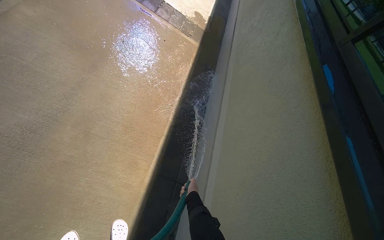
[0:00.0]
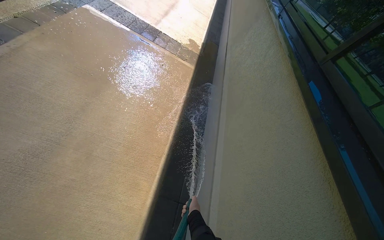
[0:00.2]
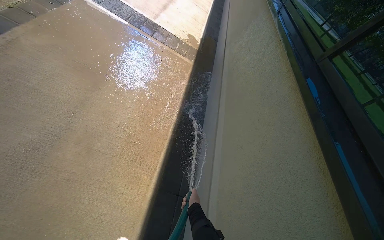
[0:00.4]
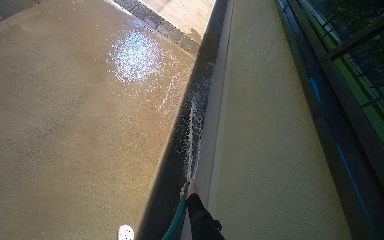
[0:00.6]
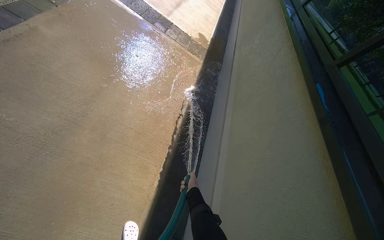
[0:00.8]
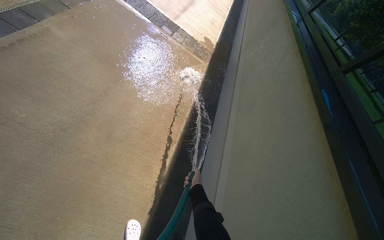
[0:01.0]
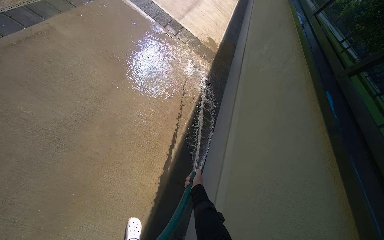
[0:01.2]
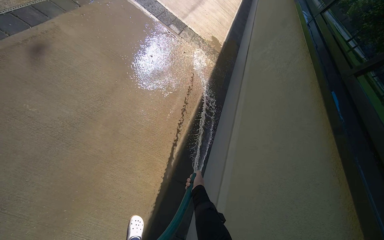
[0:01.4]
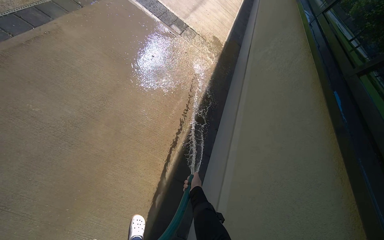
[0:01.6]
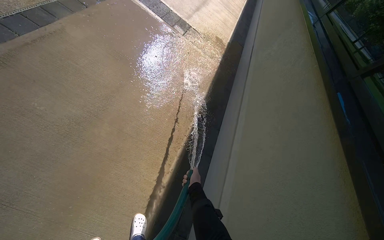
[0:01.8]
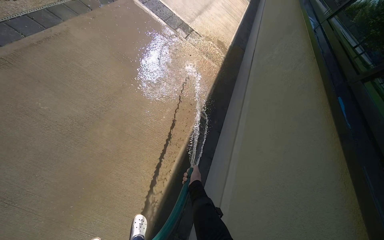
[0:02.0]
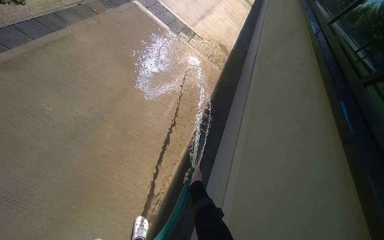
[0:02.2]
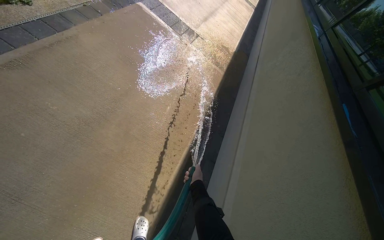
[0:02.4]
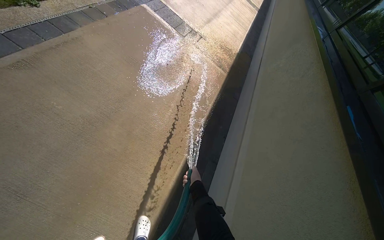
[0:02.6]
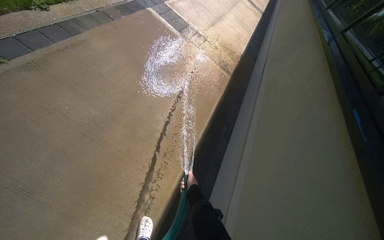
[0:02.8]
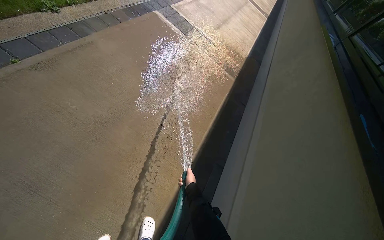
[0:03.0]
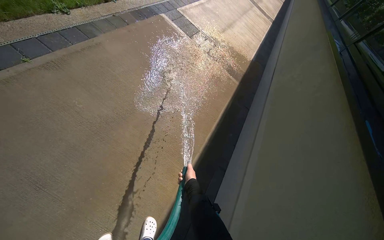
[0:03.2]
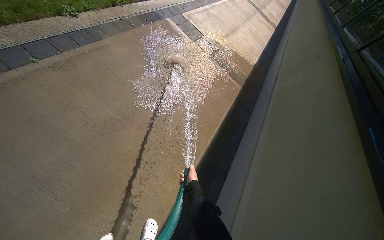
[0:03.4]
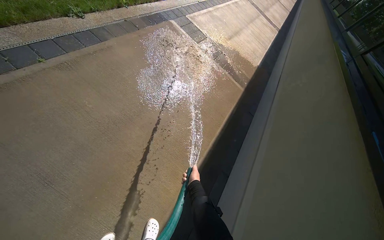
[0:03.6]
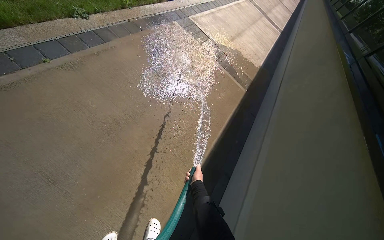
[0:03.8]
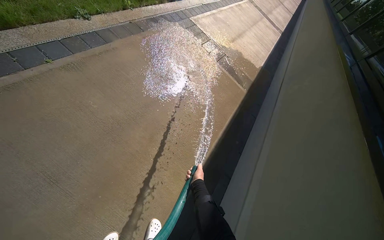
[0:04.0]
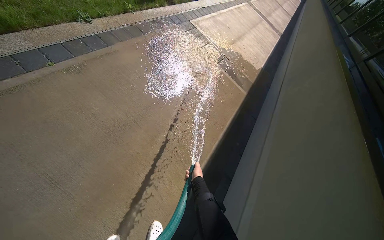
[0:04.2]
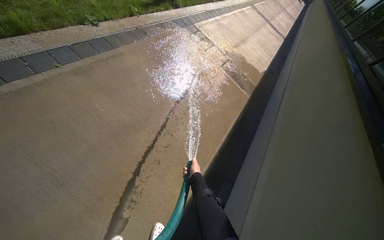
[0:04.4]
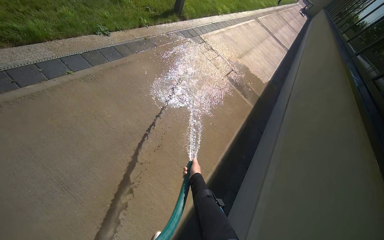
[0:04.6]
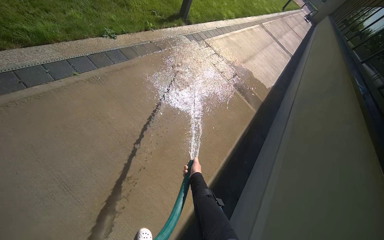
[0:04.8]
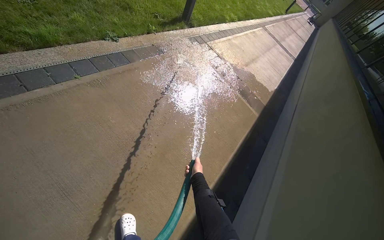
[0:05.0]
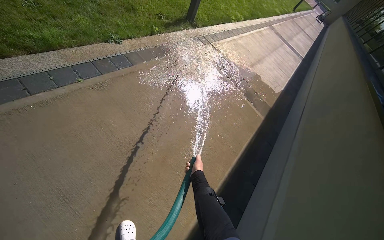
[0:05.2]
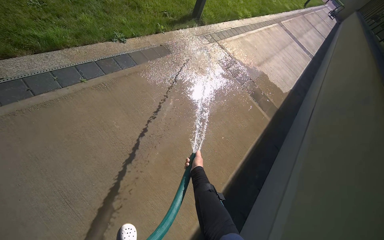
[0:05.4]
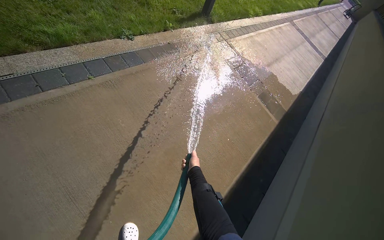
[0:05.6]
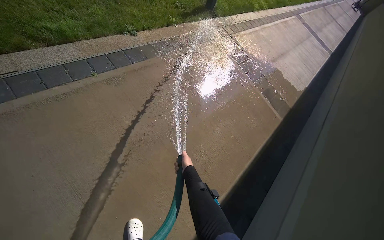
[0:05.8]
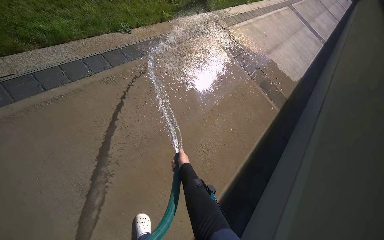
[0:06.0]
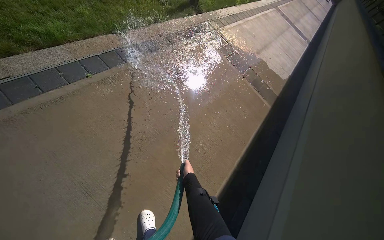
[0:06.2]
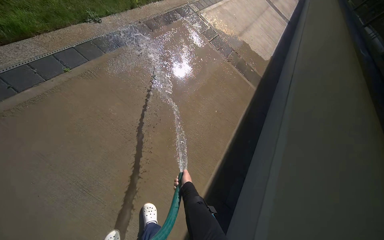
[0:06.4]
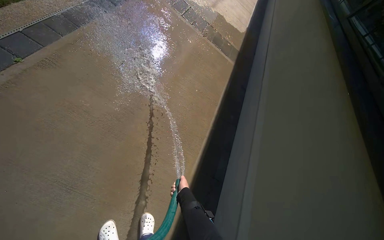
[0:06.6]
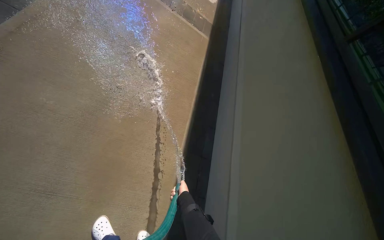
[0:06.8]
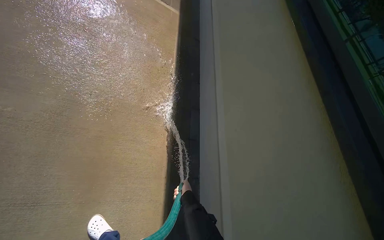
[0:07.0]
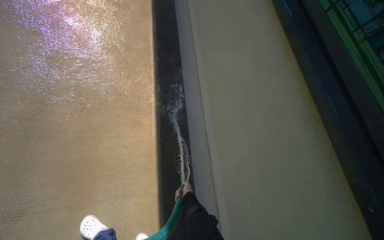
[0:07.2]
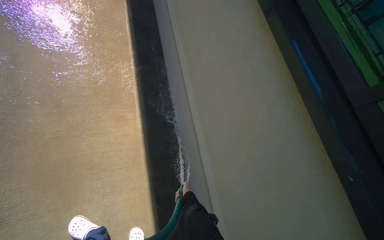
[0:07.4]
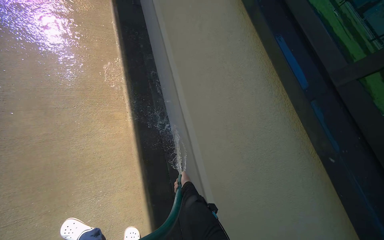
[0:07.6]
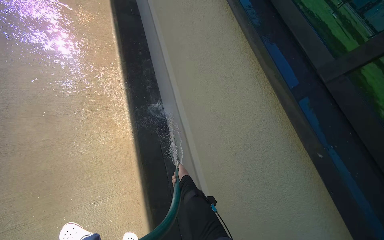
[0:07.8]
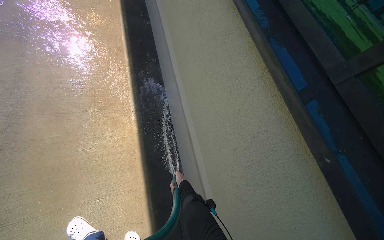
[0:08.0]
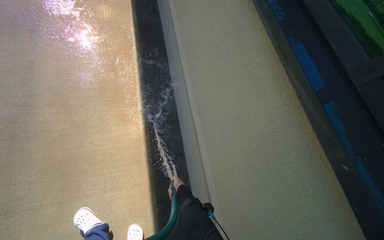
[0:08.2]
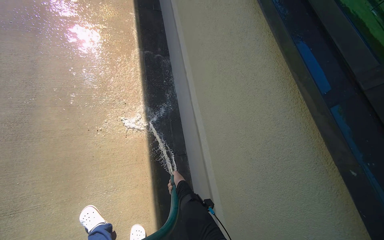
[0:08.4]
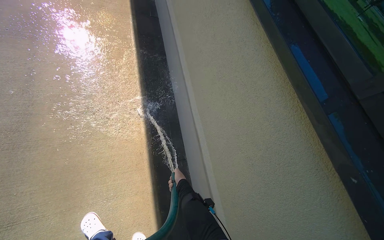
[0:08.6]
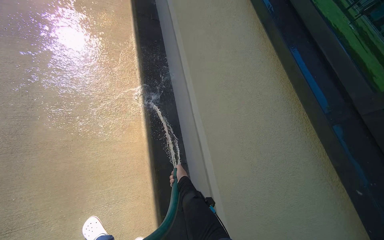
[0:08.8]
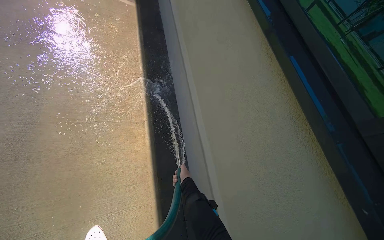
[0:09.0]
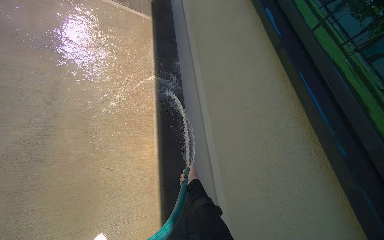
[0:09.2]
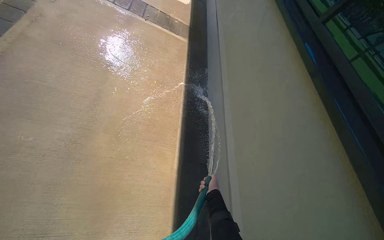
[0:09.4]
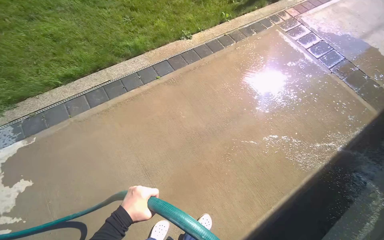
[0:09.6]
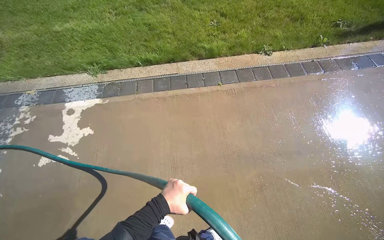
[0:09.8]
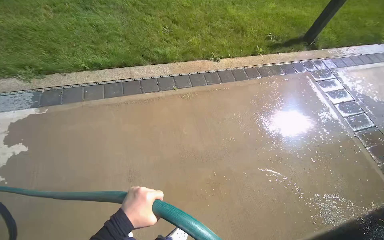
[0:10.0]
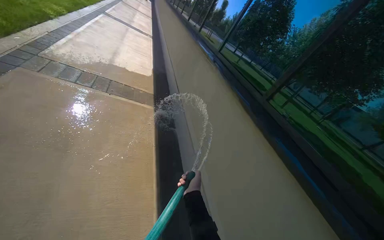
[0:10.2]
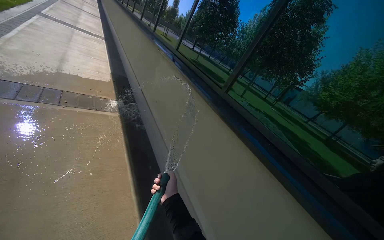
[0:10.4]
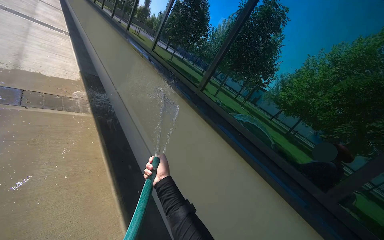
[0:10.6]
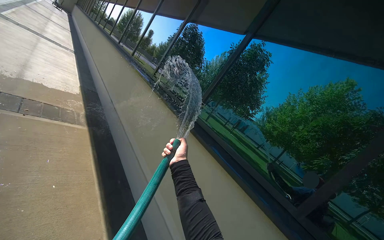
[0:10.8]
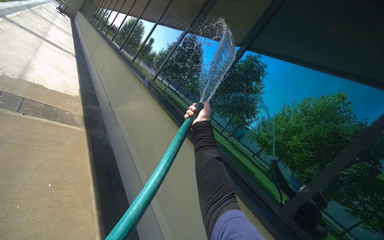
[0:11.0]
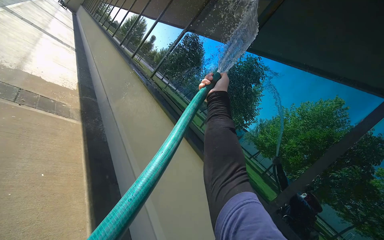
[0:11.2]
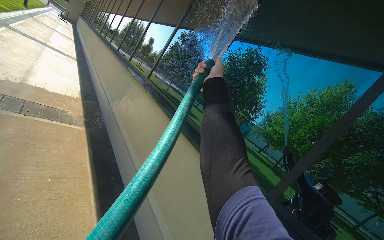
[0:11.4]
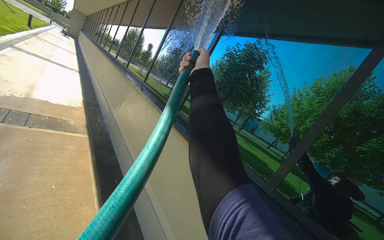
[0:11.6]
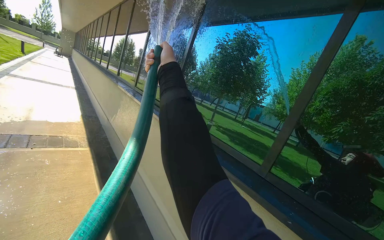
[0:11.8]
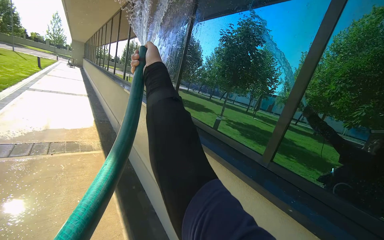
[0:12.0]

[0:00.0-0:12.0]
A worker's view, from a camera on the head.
Job: sweeping floor.
The whole recording: Rinsing Windows and Concrete Ground. The worker rinses the windows and the concrete ground next to the building with a water hose.
0:06.0 to 0:07.6: The camera travels roughly 50 cm. The wearer's head swings roughly 55 degrees to the right. The wearer looks roughly 30 degrees further downward.
0:10.4 to 0:12.0: The camera travels about 60 cm.

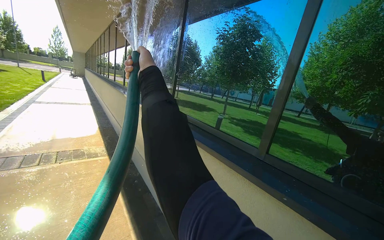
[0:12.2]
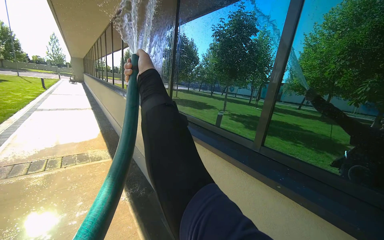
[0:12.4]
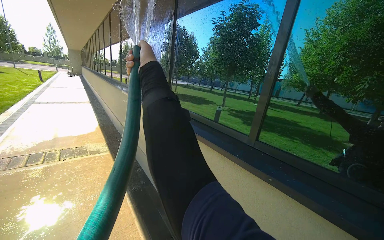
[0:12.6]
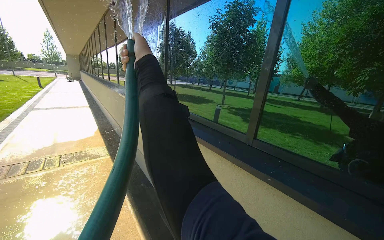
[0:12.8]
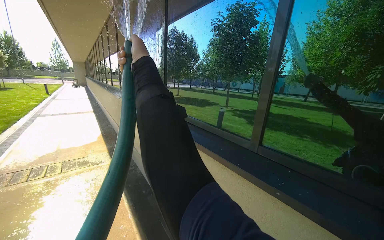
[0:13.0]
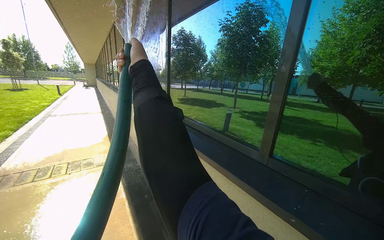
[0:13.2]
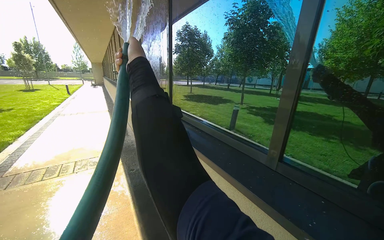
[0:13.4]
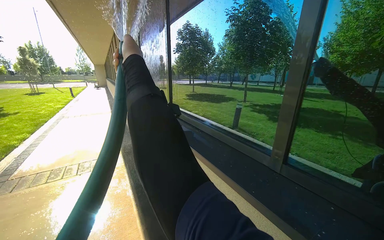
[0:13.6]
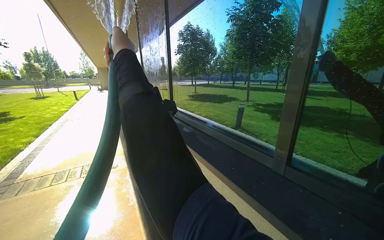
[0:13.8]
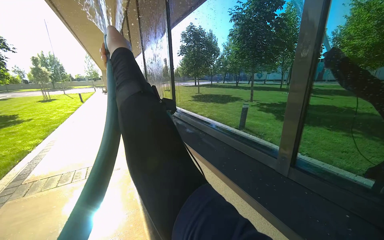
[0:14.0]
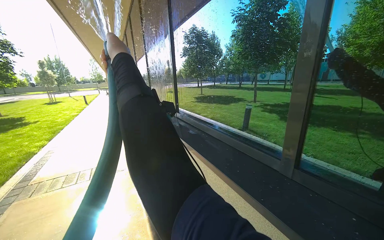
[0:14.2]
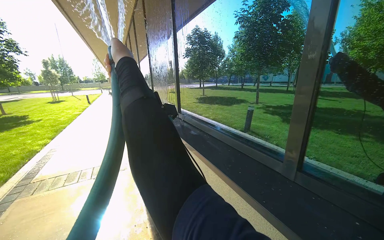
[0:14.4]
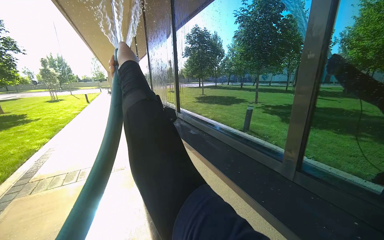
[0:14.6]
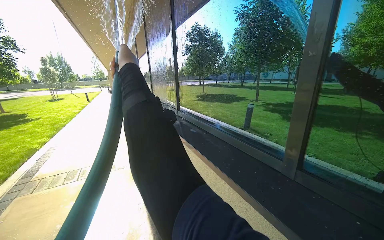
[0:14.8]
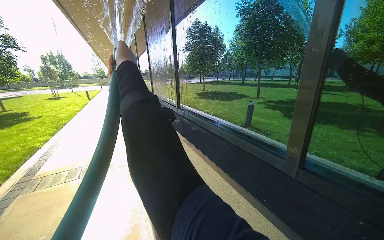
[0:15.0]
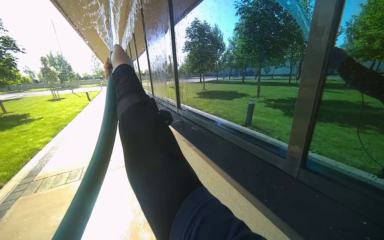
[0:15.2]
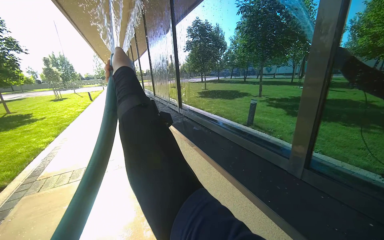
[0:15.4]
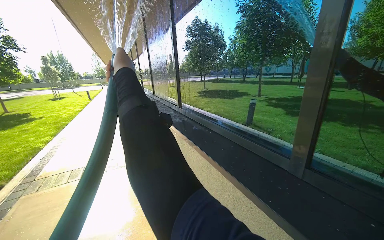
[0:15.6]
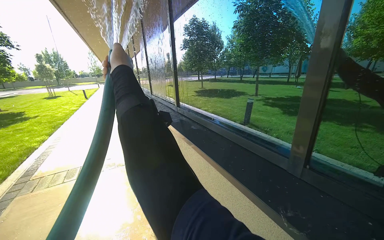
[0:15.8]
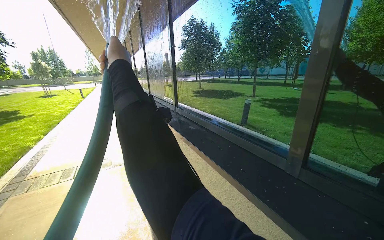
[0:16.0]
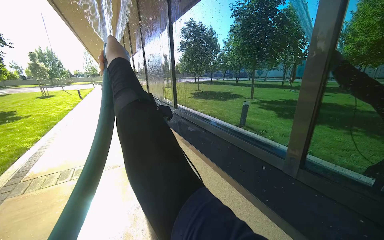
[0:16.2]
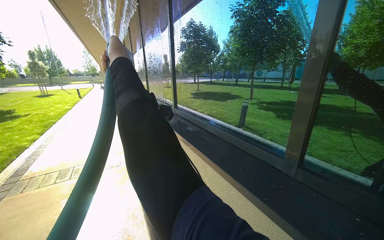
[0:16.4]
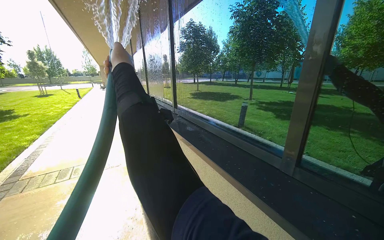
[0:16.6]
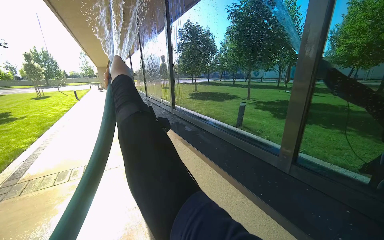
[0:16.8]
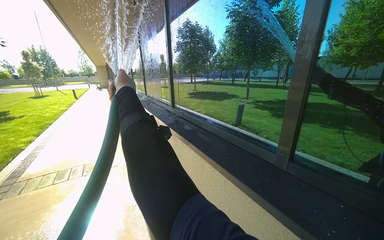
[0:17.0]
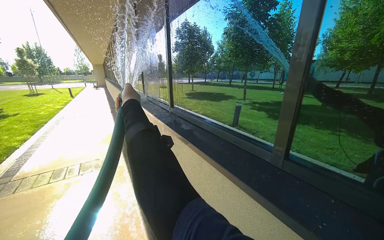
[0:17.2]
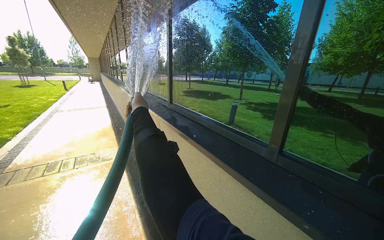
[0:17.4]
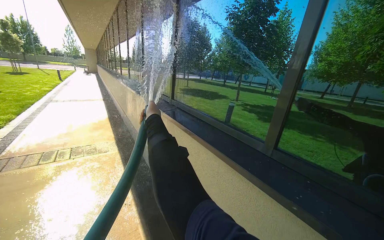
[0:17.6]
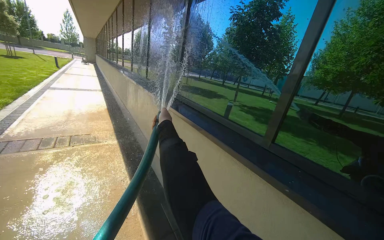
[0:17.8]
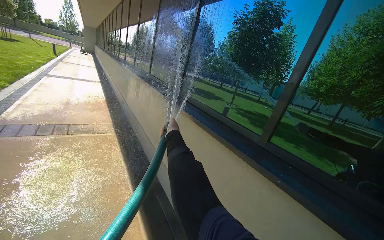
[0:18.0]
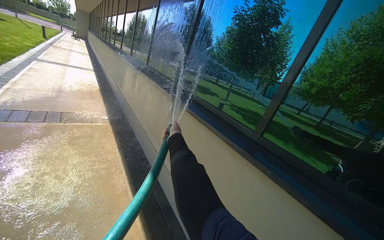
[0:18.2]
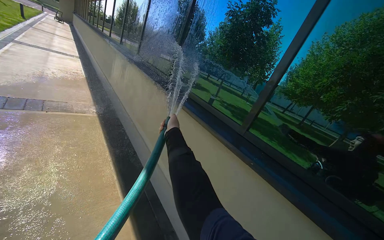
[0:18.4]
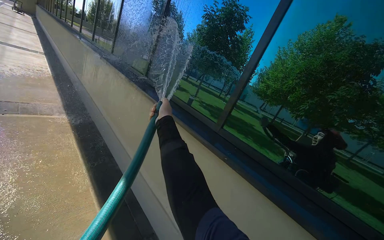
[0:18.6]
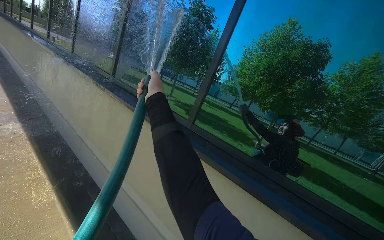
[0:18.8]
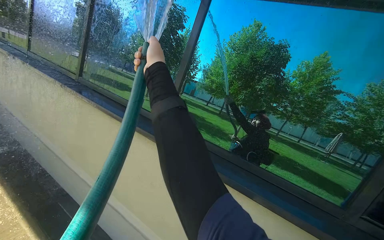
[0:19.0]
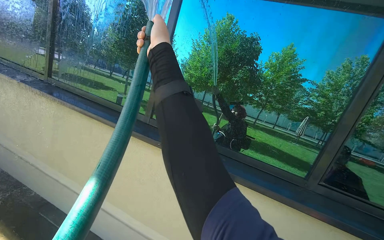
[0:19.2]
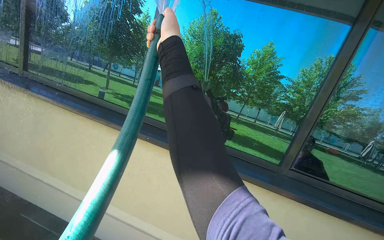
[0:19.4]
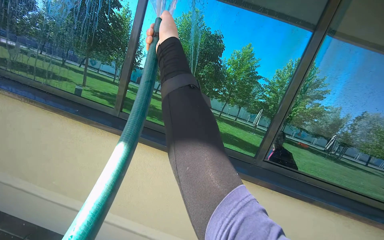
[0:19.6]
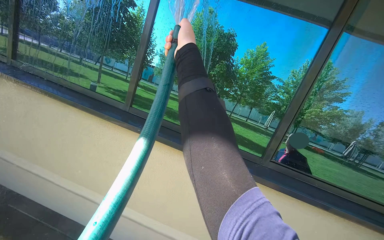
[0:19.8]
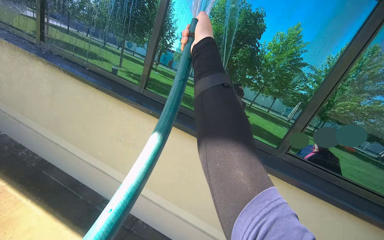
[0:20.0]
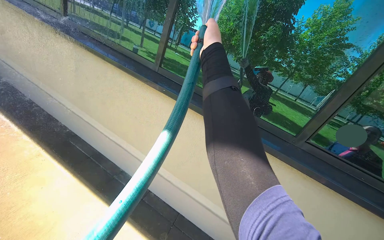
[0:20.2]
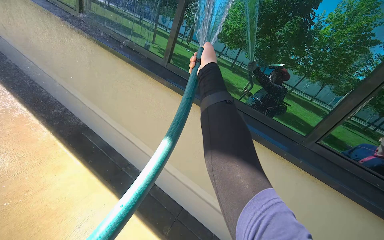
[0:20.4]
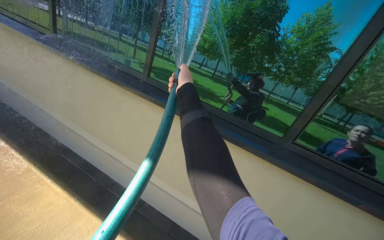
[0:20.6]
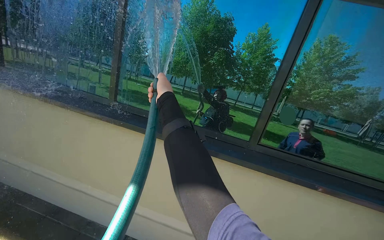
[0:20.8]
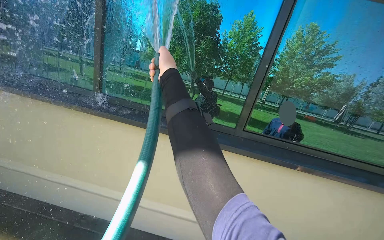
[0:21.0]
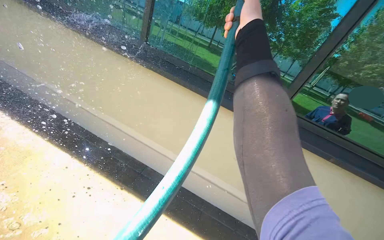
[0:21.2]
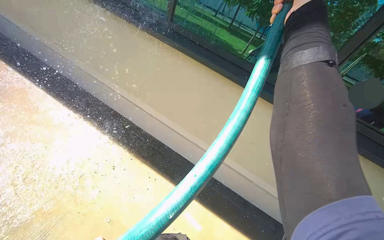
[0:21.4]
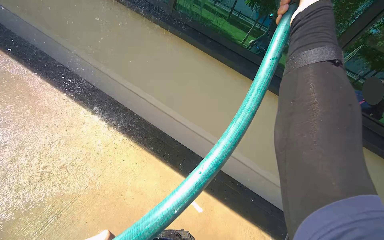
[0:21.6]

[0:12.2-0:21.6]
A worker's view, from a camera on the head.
Job: sweeping floor.
The whole recording: Rinsing Windows and Concrete Ground. The worker rinses the windows and the concrete ground next to the building with a water hose.
0:17.0 to 0:18.4: The wearer moves roughly 50 cm. The view swings approximately 15 degrees to the right.
0:18.4 to 0:20.0: The wearer looks roughly 35 degrees further to the right.
0:20.0 to 0:21.6: The wearer looks roughly 15 degrees further downward.
